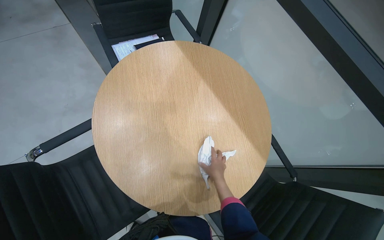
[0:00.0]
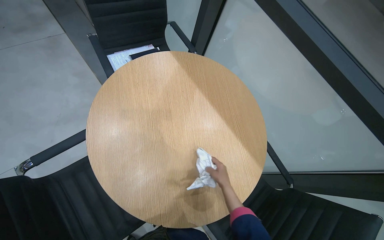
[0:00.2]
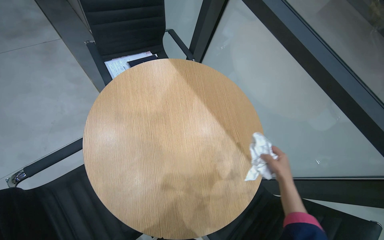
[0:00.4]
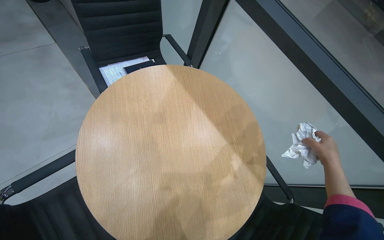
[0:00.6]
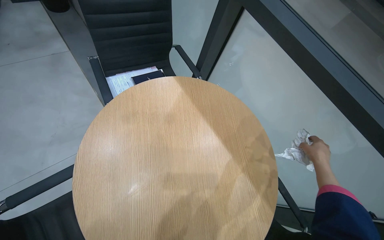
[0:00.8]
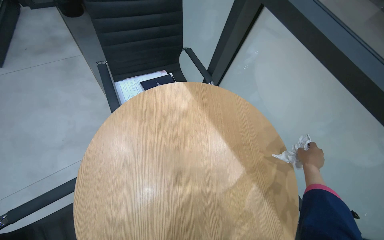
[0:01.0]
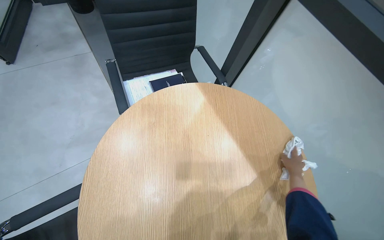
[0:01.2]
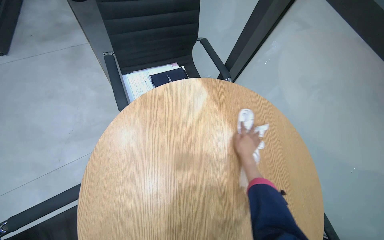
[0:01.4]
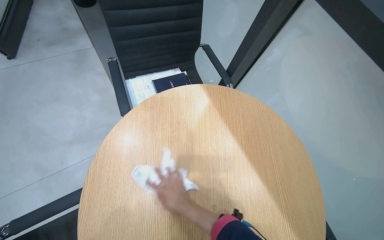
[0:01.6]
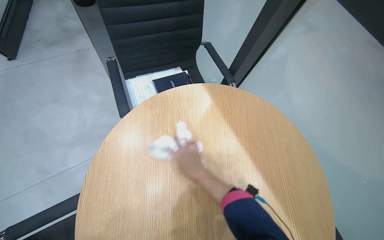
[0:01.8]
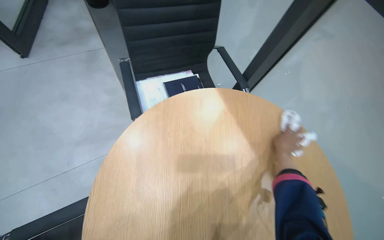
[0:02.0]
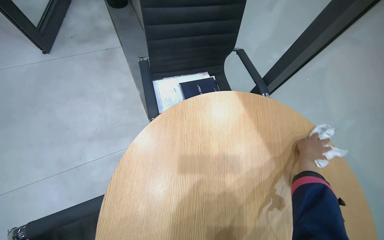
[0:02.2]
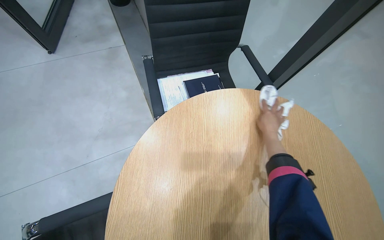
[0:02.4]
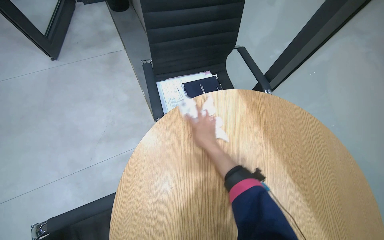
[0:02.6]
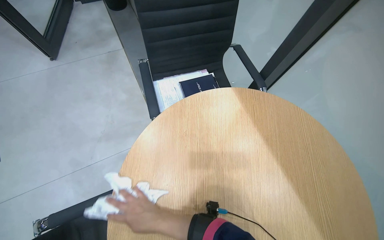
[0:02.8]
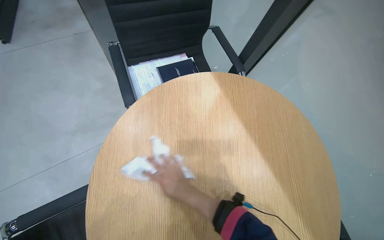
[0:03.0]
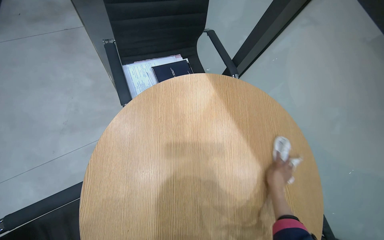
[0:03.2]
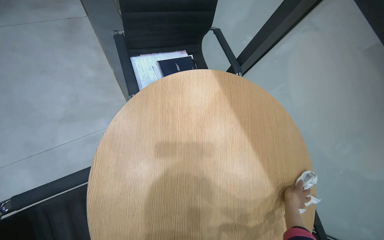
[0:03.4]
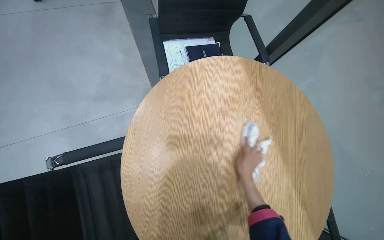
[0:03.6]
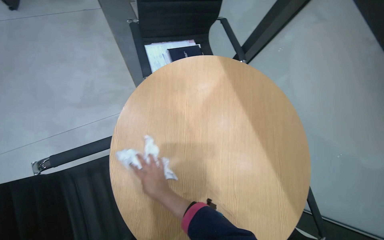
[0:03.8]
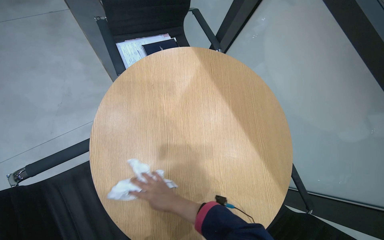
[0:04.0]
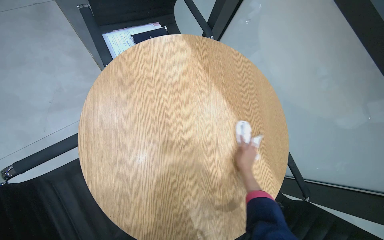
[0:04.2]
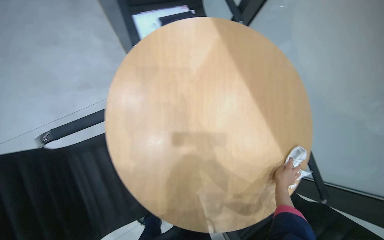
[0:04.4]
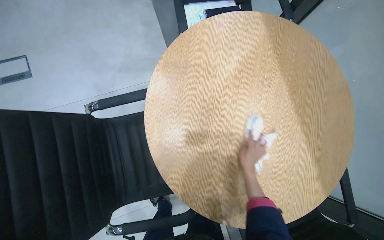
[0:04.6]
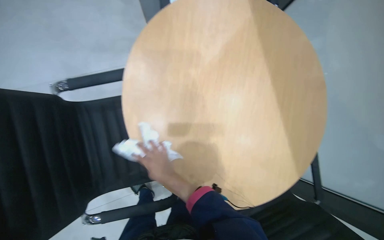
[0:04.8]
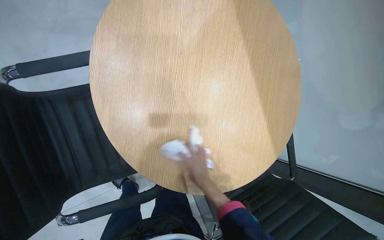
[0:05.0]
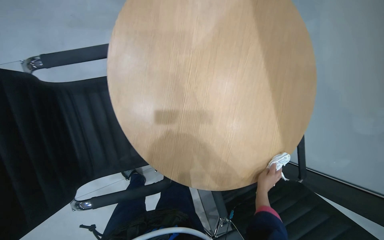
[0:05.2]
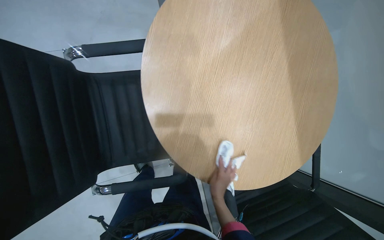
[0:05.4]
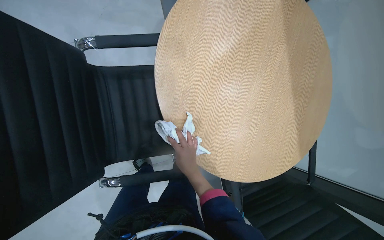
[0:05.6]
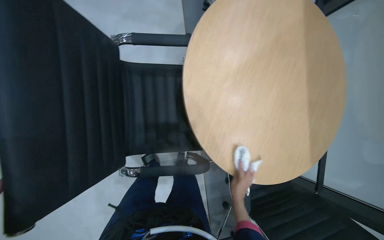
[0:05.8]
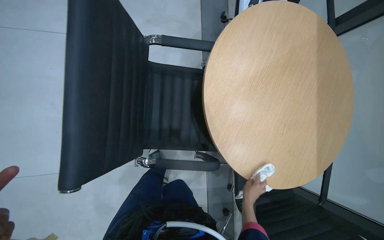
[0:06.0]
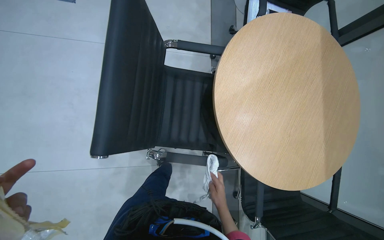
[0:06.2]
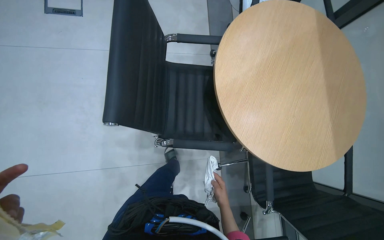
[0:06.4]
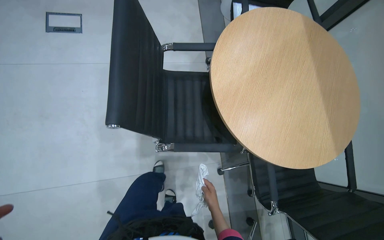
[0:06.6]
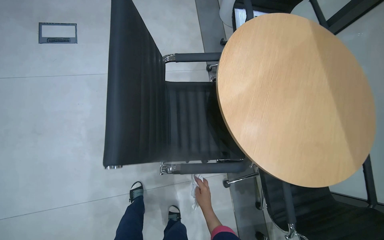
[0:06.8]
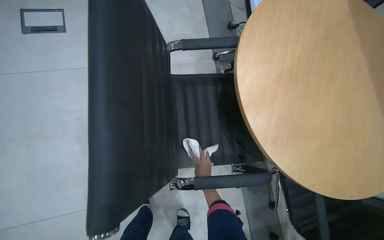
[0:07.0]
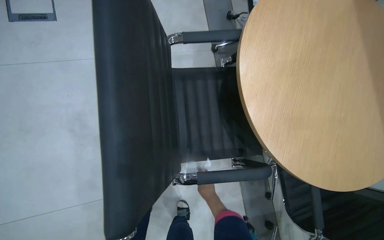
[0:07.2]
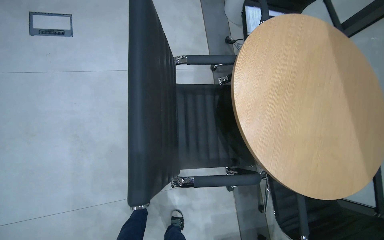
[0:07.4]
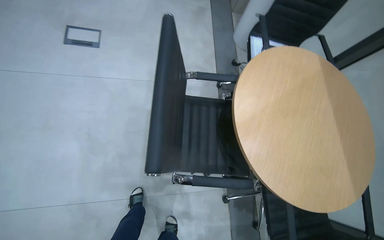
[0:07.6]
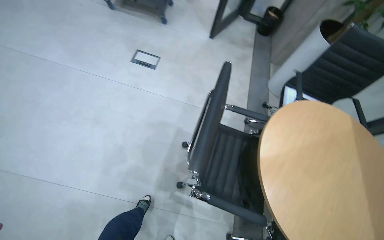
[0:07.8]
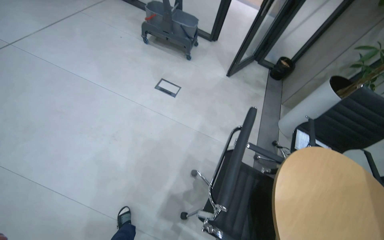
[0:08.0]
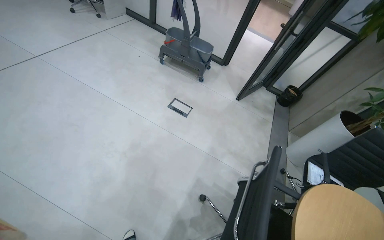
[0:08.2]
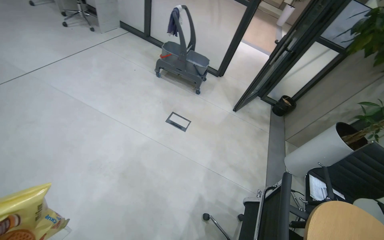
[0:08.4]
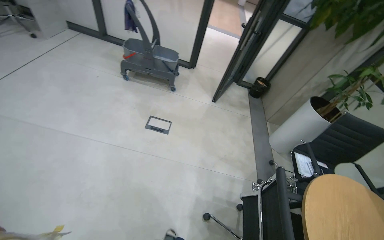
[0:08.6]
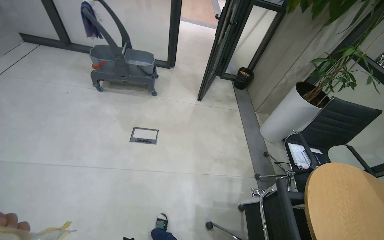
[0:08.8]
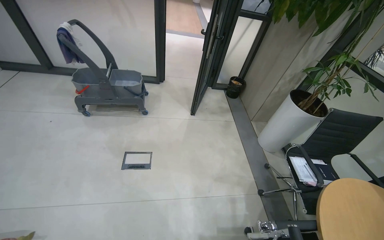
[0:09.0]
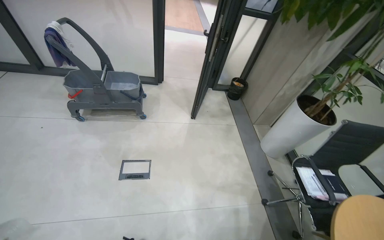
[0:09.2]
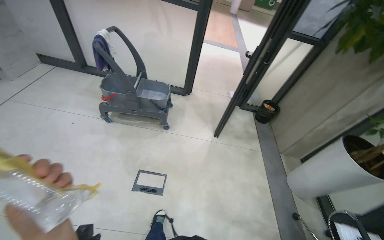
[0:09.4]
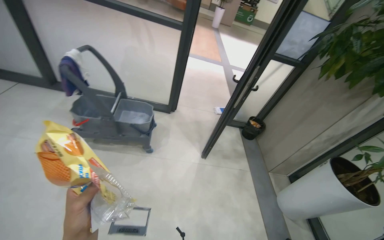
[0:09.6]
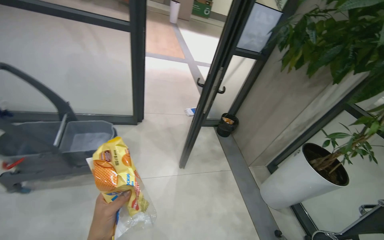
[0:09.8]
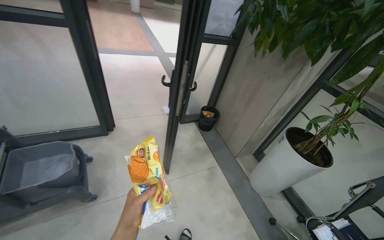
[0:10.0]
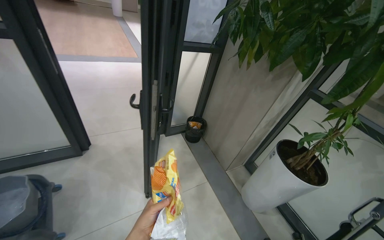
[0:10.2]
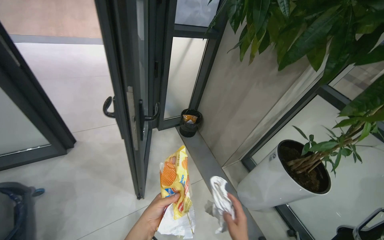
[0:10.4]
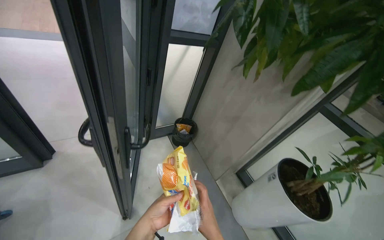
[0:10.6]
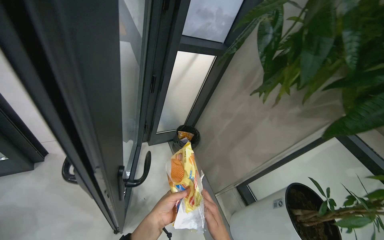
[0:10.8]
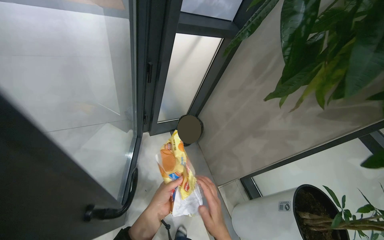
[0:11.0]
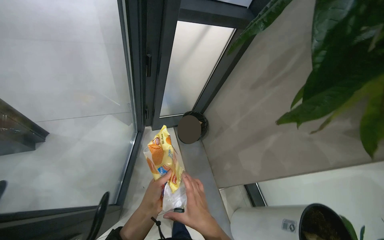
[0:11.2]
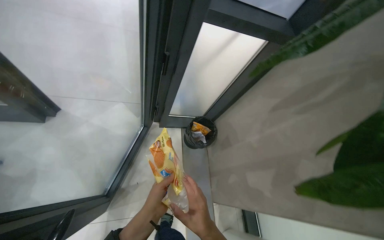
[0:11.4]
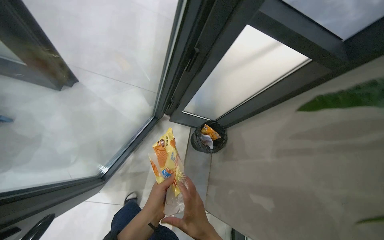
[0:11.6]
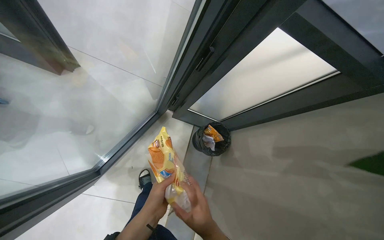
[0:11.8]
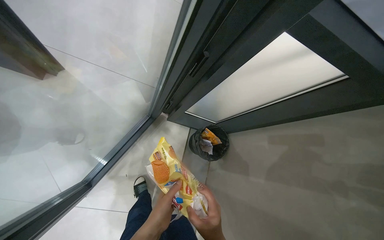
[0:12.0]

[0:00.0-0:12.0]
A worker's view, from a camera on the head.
Job: wiping surfaces.
The whole recording: Wiping various office surfaces. The worker wipes various office surfaces including desks, a water cooler, a bookshelf, a round table, and a glass partition.
0:00.0 to 0:01.6: The right hand goes to the right and returns, about 35 cm each way.
0:04.4 to 0:06.0: The scene turns approximately 30 degrees clockwise in the picture.
0:06.0 to 0:07.6: The view tips upward by some 15 degrees.
0:07.6 to 0:09.0: The wearer moves roughly 60 cm. The view tips upward by about 25 degrees.
0:09.0 to 0:10.4: The camera travels about 1 m. The wearer's head swings roughly 25 degrees to the right.
0:10.4 to 0:12.0: The camera is carried approximately 90 cm. The wearer looks roughly 40 degrees further to the left. The view tilts approximately 15 degrees downward.

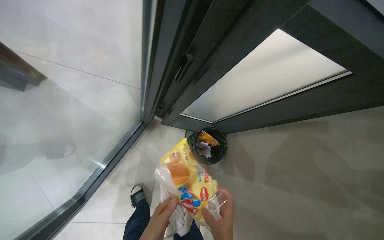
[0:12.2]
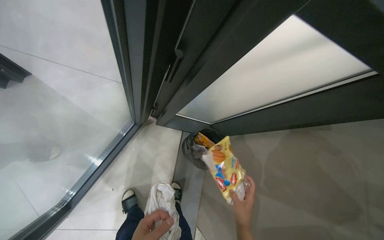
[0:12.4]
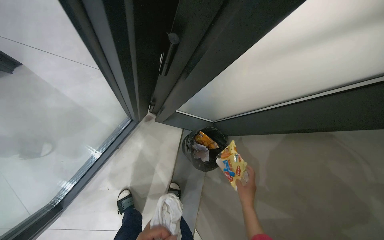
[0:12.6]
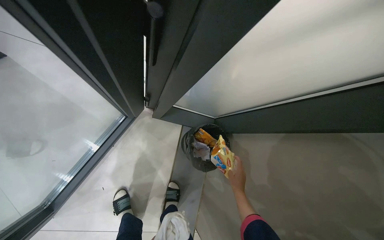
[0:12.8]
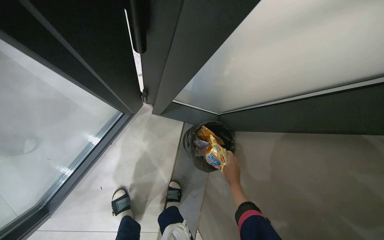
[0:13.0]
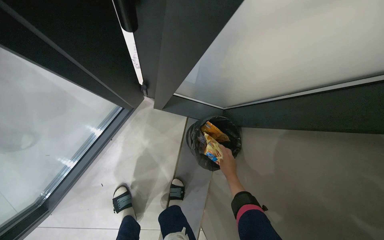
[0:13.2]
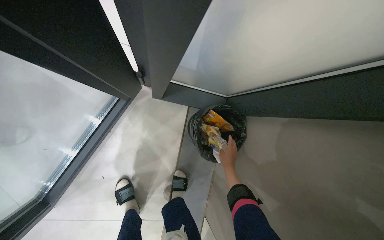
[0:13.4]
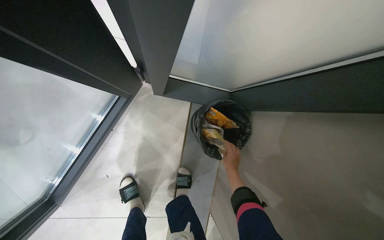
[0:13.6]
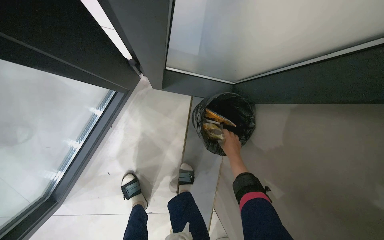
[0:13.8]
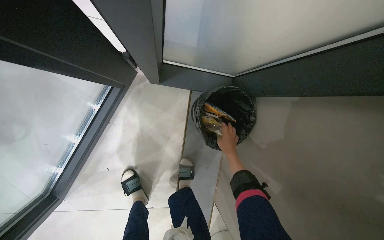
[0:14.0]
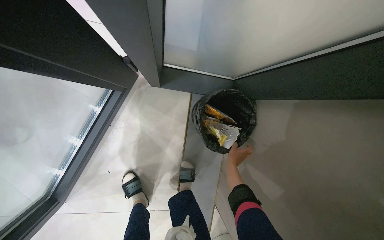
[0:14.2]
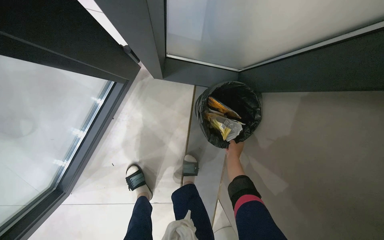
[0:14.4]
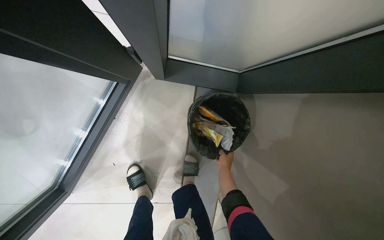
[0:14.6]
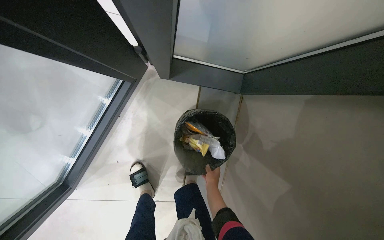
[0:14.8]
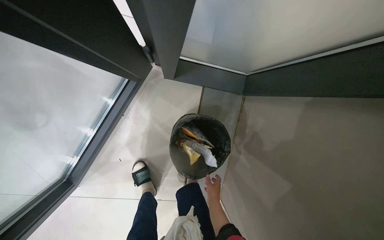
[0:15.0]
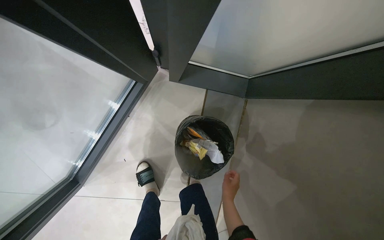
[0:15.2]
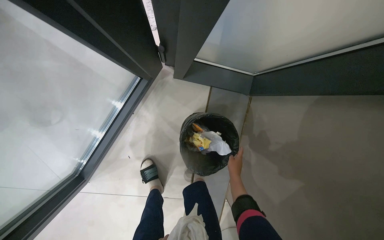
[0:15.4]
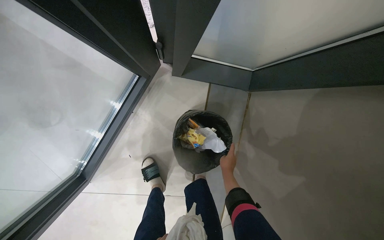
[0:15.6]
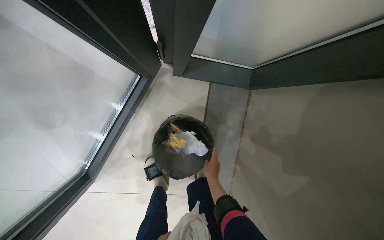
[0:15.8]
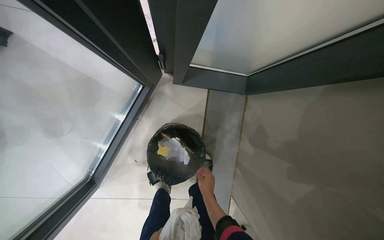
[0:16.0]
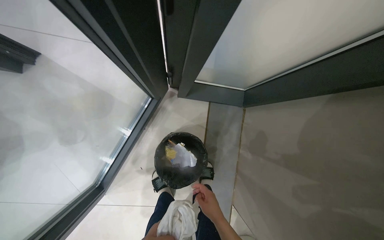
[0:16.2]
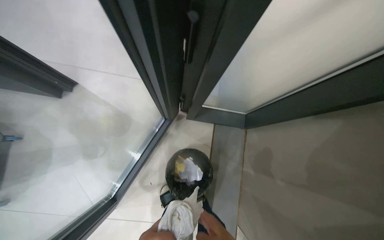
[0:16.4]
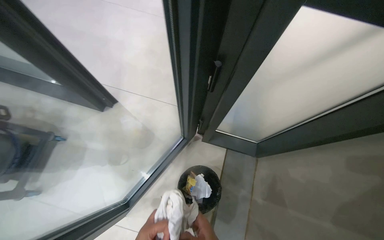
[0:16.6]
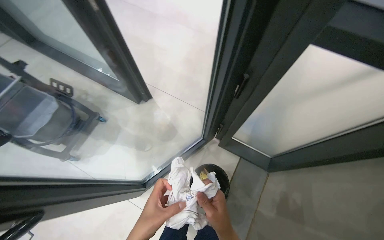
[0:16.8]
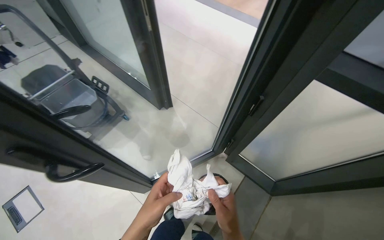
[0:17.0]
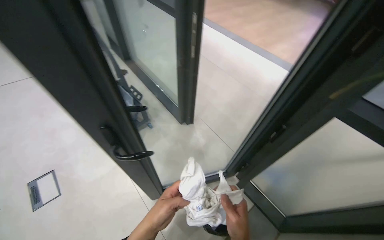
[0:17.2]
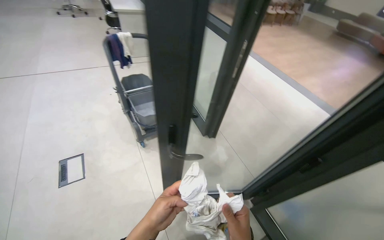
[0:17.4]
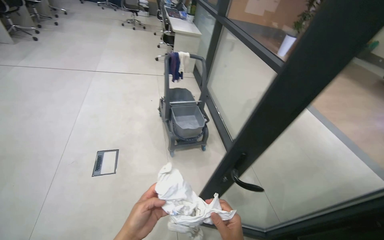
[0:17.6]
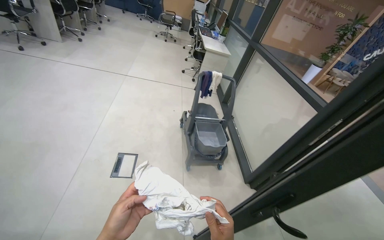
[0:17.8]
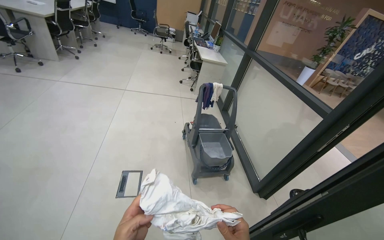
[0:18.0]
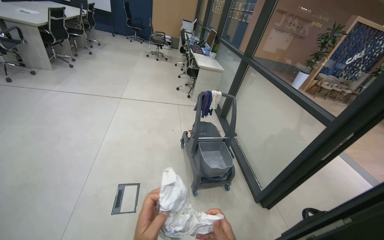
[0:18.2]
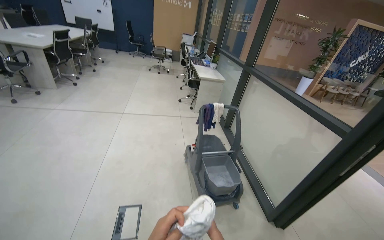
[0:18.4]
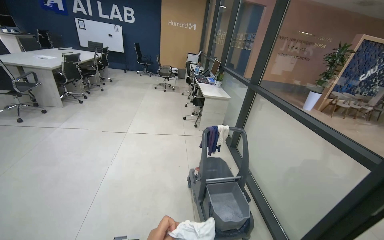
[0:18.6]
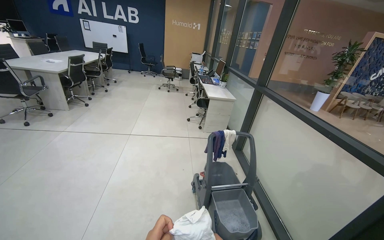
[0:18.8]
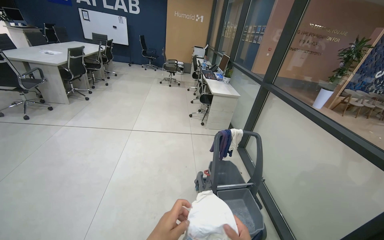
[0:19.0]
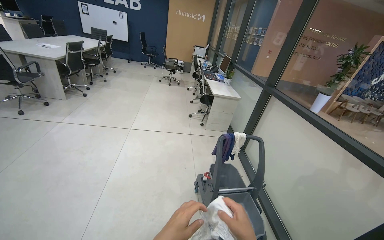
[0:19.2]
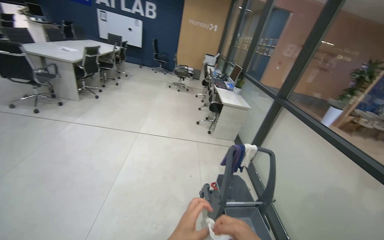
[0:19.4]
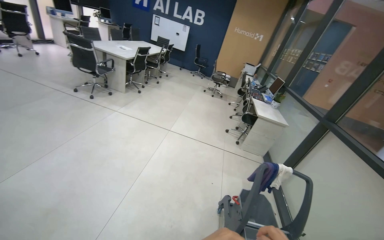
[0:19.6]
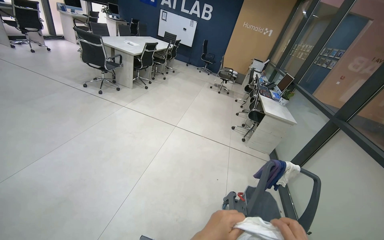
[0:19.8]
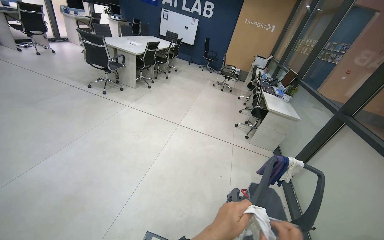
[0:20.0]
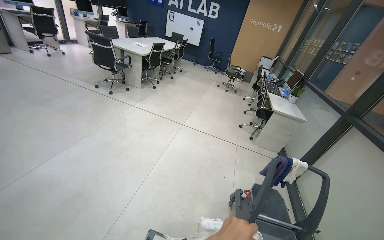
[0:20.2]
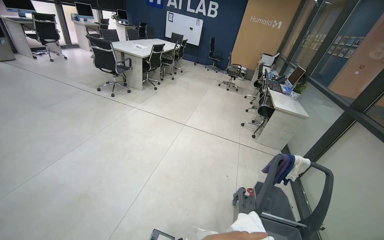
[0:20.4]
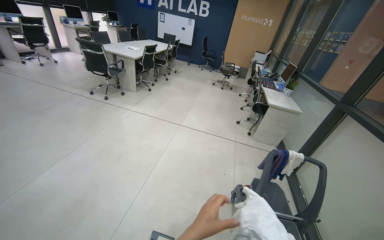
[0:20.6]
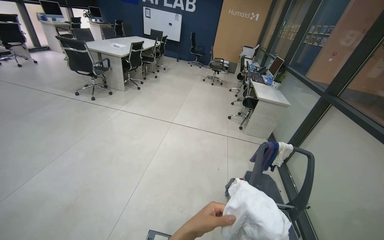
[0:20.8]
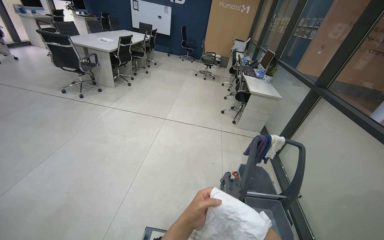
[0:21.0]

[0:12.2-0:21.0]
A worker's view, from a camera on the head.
Job: wiping surfaces.
The whole recording: Wiping various office surfaces. The worker wipes various office surfaces including desks, a water cooler, a bookshelf, a round table, and a glass partition.
0:12.2 to 0:13.6: The wearer moves approximately 40 cm. The camera pitches downward, by roughly 15 degrees.
0:13.6 to 0:15.2: The right hand travels down the picture by approximately 15 cm.
0:15.2 to 0:16.6: The wearer moves some 40 cm. The view tips upward by approximately 30 degrees.
0:16.6 to 0:18.0: The wearer moves about 90 cm. The wearer's head swings about 65 degrees to the left. The view tips upward by approximately 35 degrees.
0:18.0 to 0:19.6: The wearer moves approximately 50 cm. The wearer looks about 20 degrees further to the left. The view tilts some 15 degrees upward.
